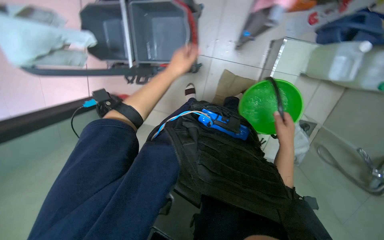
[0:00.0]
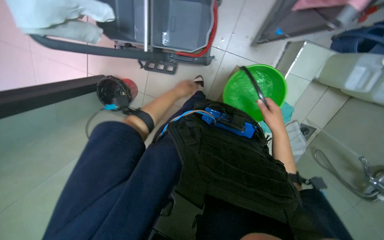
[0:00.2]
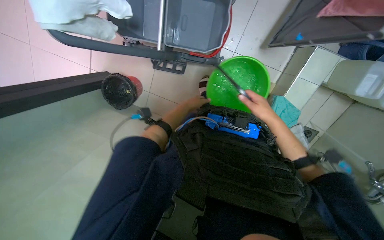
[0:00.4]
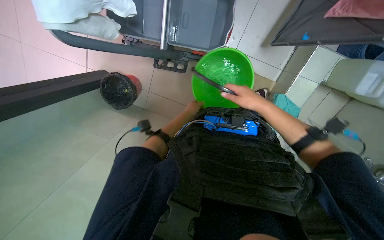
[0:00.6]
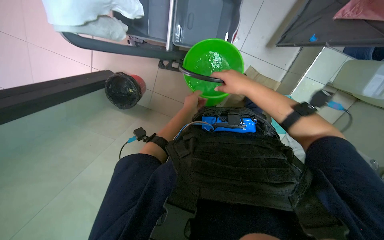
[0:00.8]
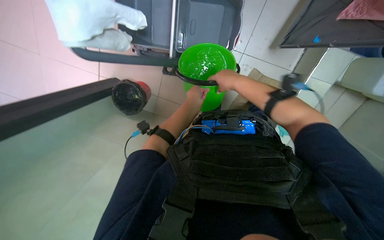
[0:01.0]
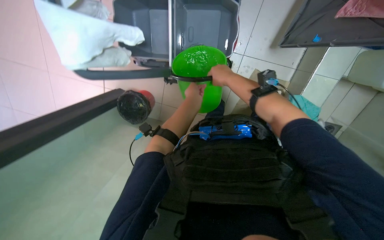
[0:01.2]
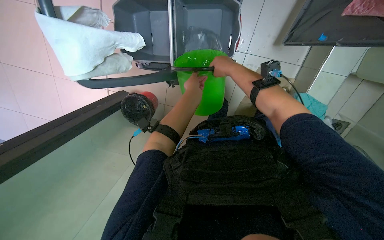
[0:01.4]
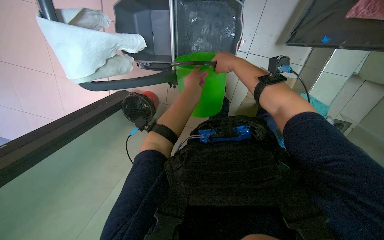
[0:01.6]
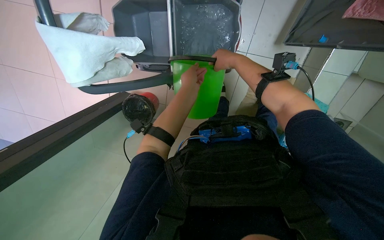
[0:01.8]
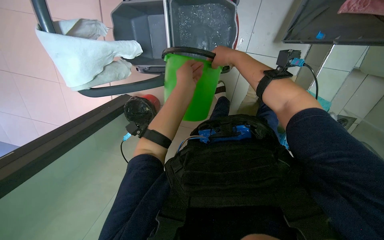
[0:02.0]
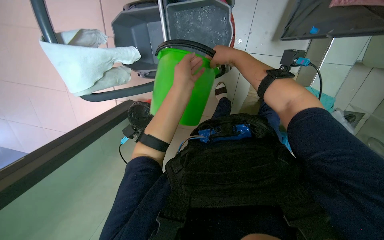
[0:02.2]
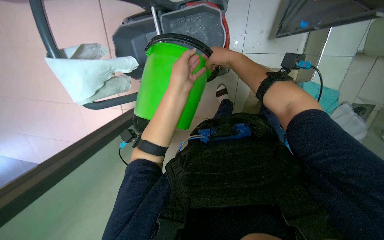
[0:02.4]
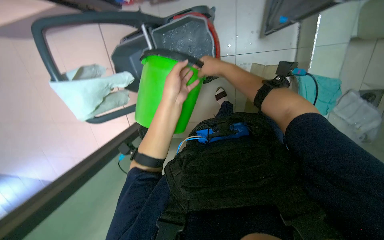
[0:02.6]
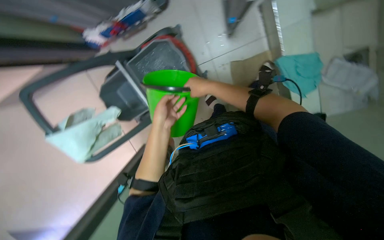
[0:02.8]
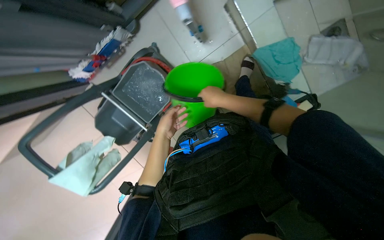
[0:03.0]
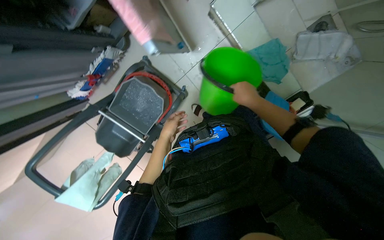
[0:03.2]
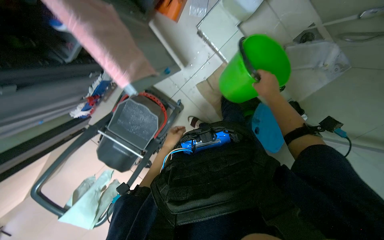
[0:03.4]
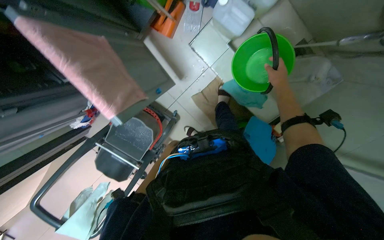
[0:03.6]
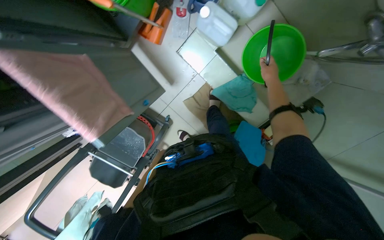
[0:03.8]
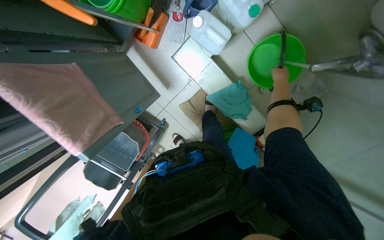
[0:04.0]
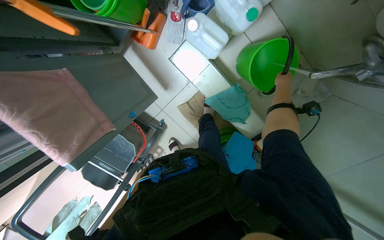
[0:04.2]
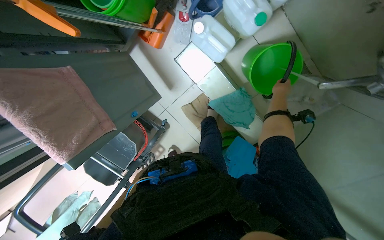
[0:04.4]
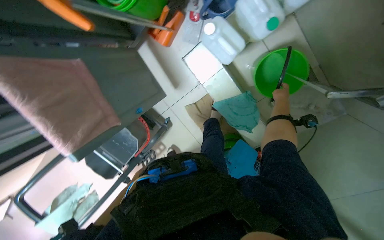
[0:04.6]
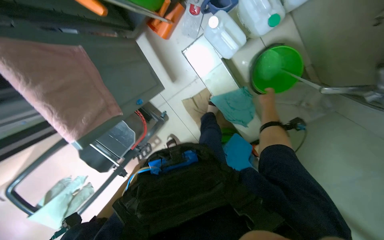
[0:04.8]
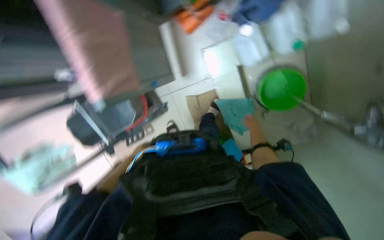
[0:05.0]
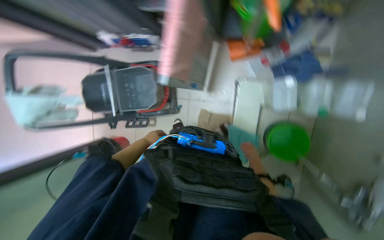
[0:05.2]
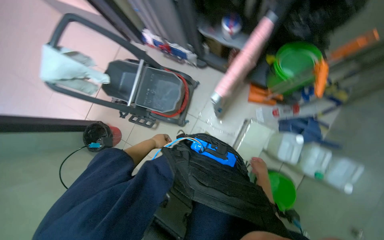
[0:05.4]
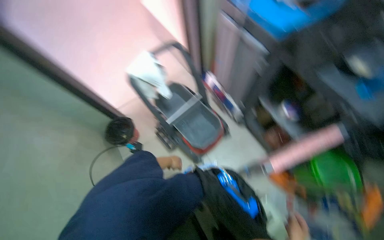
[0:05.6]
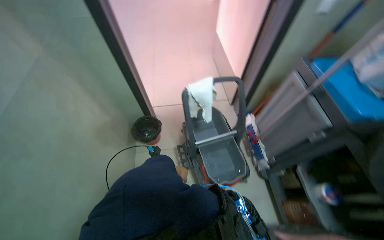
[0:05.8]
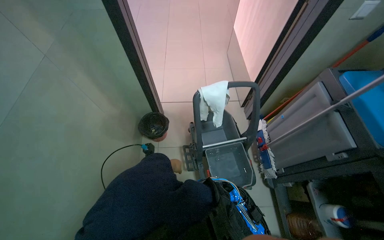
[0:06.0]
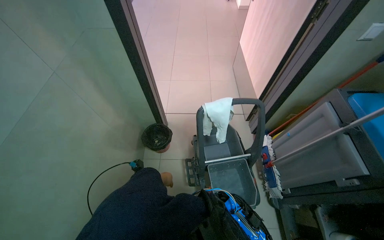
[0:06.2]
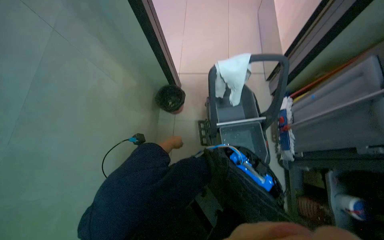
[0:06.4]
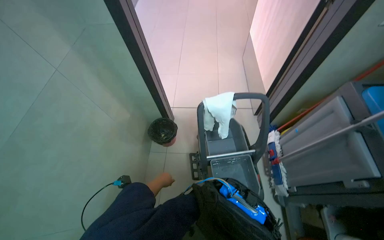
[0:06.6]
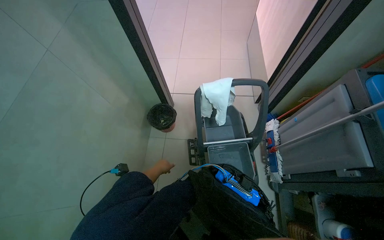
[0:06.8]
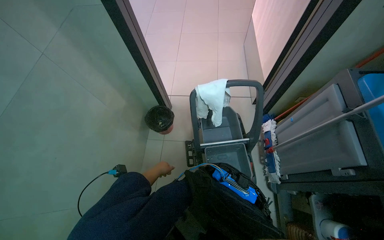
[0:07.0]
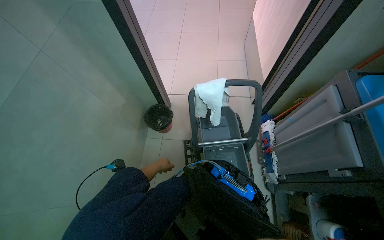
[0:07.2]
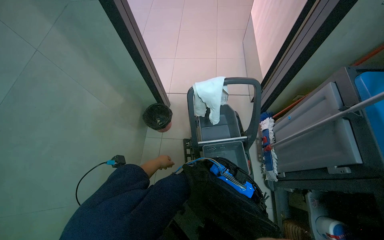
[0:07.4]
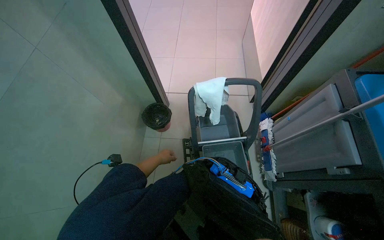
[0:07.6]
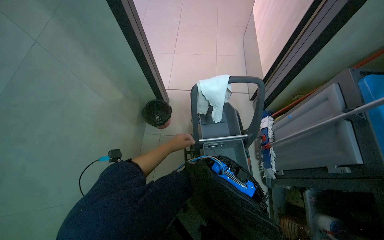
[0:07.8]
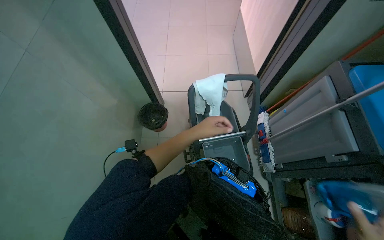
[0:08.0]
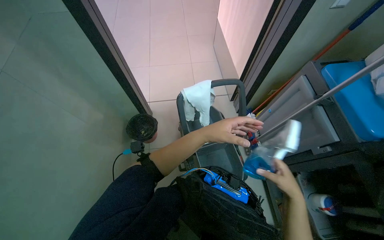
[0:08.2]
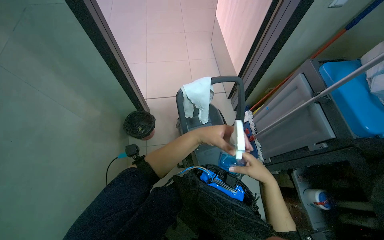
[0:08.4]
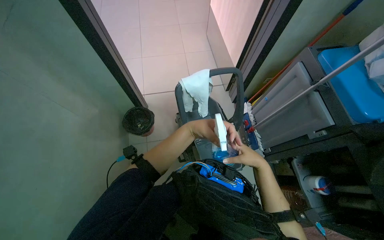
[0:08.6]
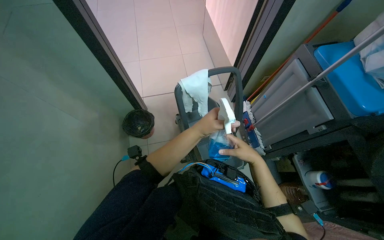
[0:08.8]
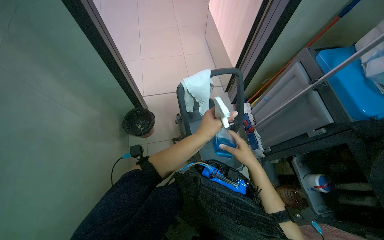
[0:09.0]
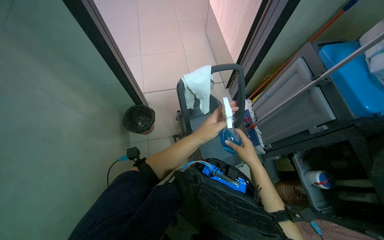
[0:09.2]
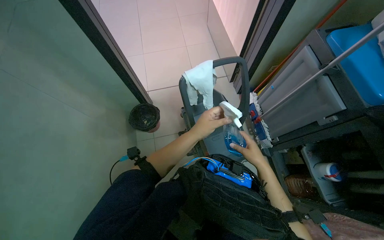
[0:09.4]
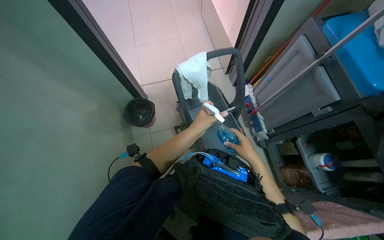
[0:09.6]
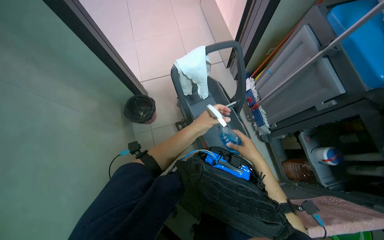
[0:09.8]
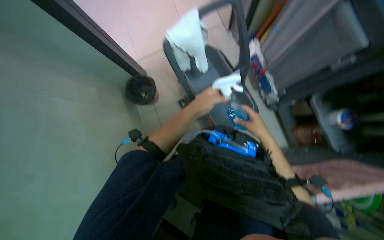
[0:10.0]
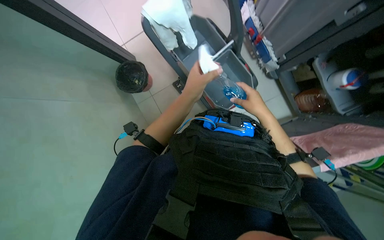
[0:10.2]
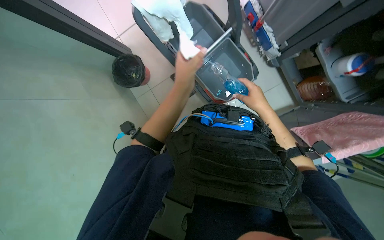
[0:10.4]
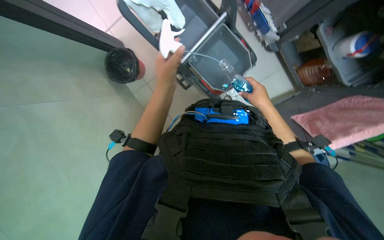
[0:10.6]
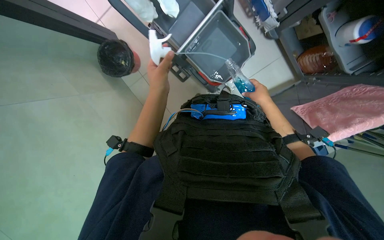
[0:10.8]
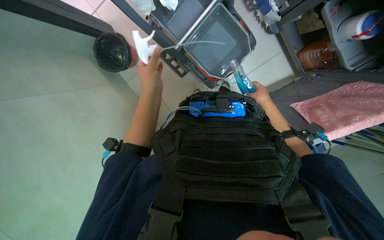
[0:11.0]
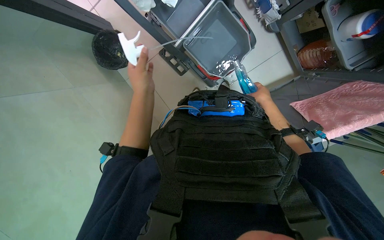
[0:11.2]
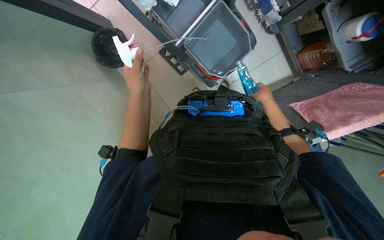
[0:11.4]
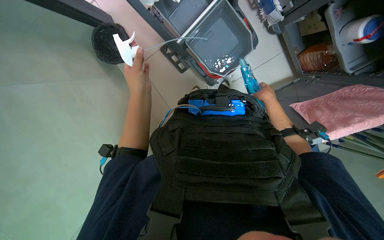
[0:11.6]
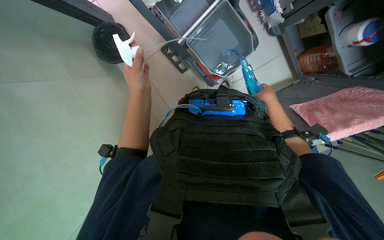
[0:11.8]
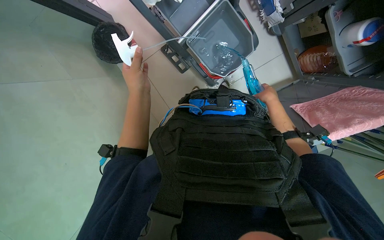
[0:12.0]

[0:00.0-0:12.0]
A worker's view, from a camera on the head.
Job: preparing cleaning supplies.
The whole recording: Preparing cleaning equipment. The worker gathers and arranges various cleaning tools and buckets on a cart, filling them with water and solution.
0:00.0 to 0:01.6: The right hand shifts some 50 cm to the left and up the picture.
0:01.6 to 0:03.0: The wearer looks approximately 15 degrees further upward. Everything in view rotates about 45 degrees counterclockwise.
0:03.0 to 0:04.4: The right hand travels to the right by about 50 cm.
0:04.4 to 0:06.0: The head travels about 70 cm. The view tilts some 40 degrees upward. The scene turns some 130 degrees clockwise in the picture.
0:07.6 to 0:09.0: The wearer's head swings roughly 15 degrees to the right. The left hand heads nearer to the camera, to the right and up the picture, covering some 30 cm.
0:09.0 to 0:10.4: The view tilts approximately 30 degrees downward.
0:10.4 to 0:12.0: The right hand heads farther from the camera and to the right, covering some 20 cm. The left hand moves to the left, roughly 10 cm.

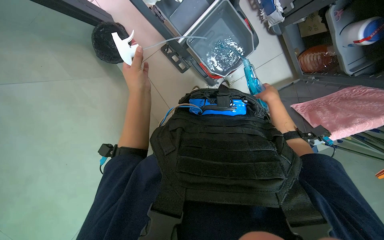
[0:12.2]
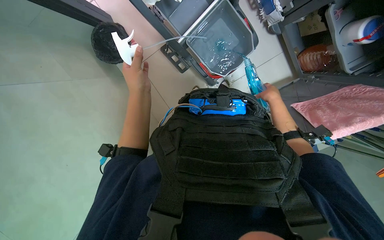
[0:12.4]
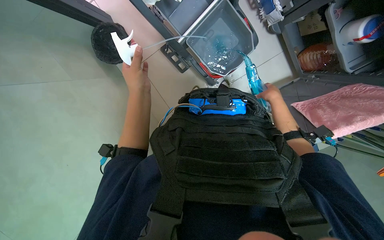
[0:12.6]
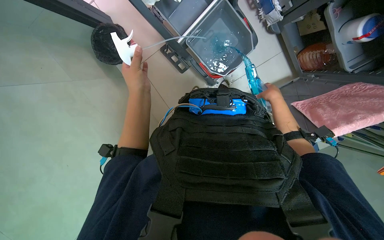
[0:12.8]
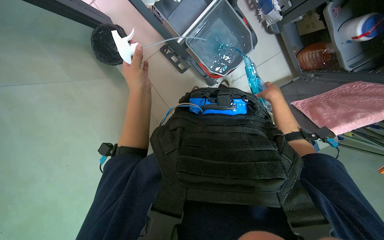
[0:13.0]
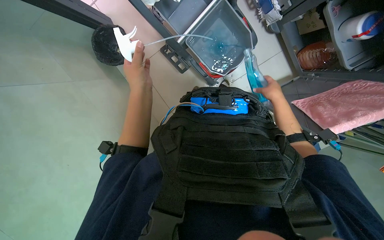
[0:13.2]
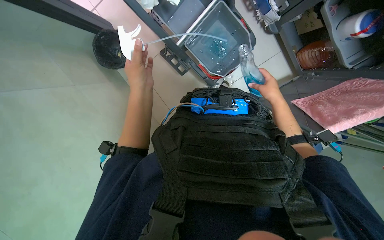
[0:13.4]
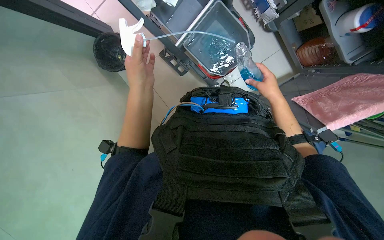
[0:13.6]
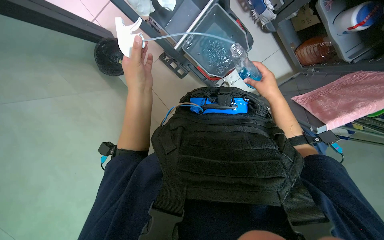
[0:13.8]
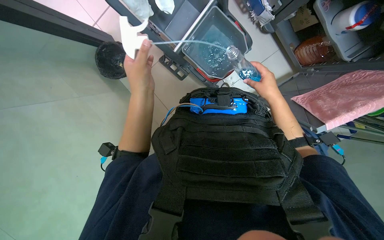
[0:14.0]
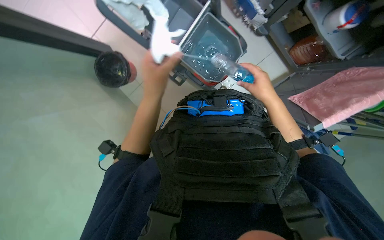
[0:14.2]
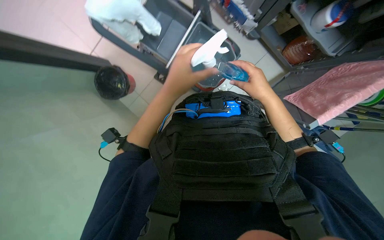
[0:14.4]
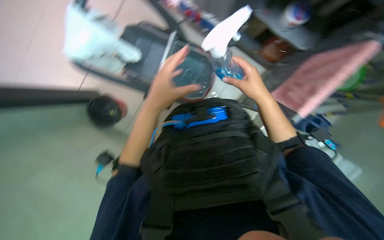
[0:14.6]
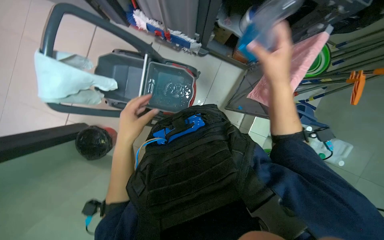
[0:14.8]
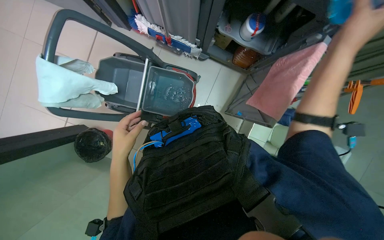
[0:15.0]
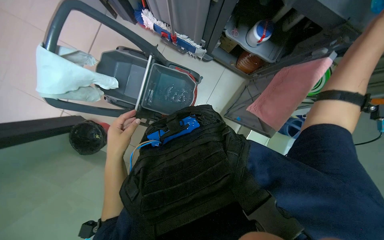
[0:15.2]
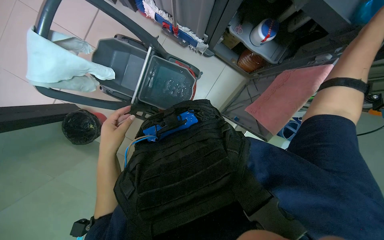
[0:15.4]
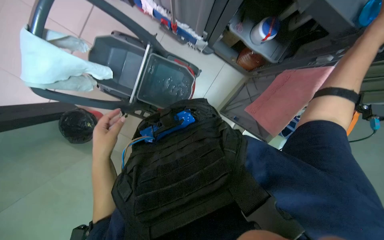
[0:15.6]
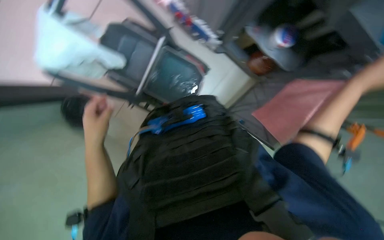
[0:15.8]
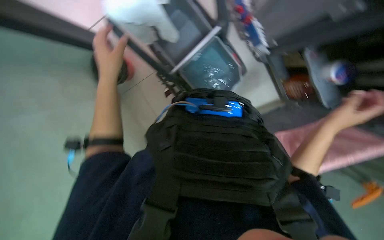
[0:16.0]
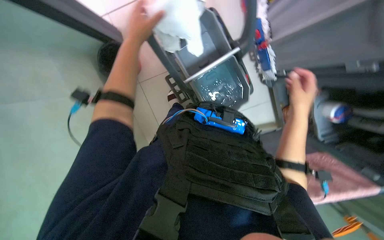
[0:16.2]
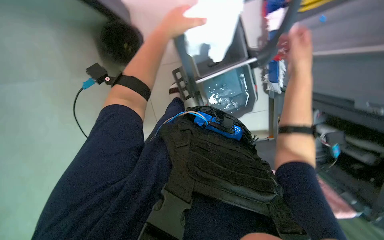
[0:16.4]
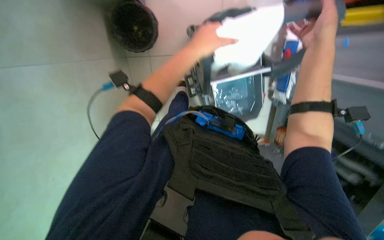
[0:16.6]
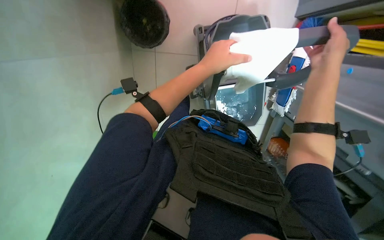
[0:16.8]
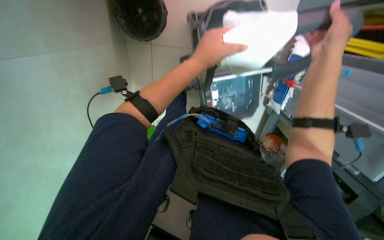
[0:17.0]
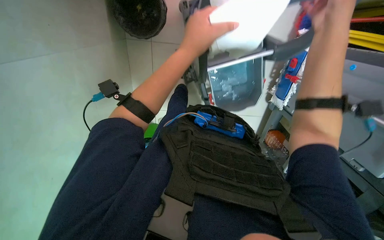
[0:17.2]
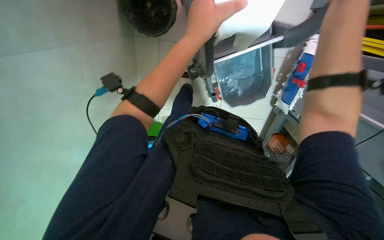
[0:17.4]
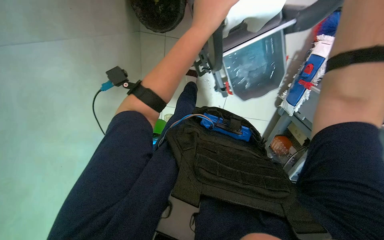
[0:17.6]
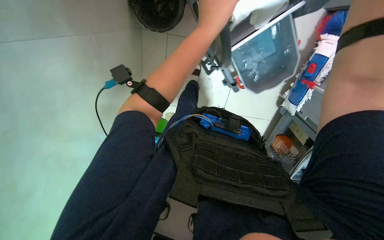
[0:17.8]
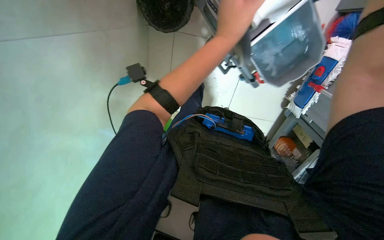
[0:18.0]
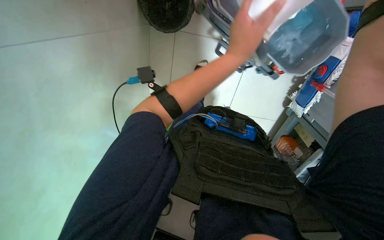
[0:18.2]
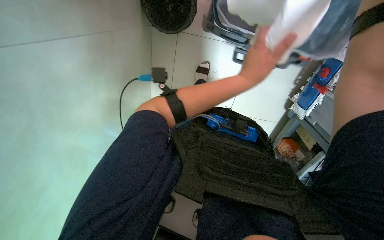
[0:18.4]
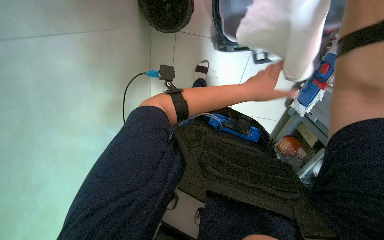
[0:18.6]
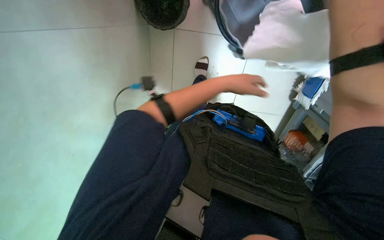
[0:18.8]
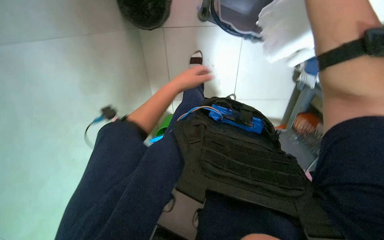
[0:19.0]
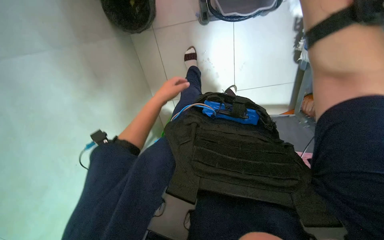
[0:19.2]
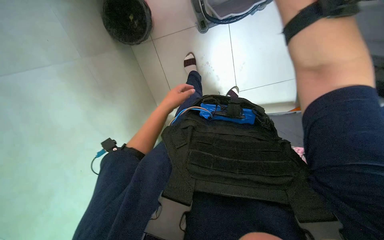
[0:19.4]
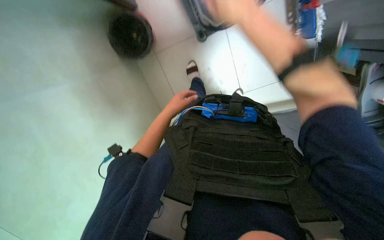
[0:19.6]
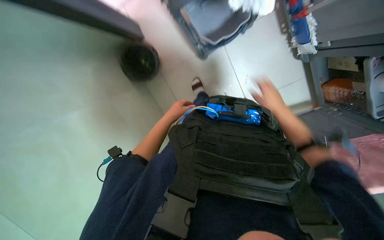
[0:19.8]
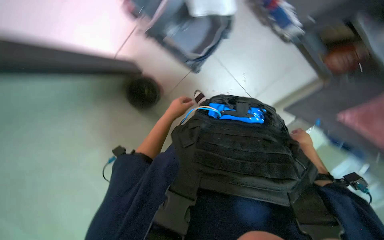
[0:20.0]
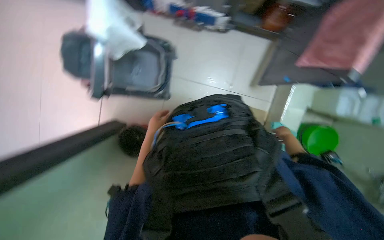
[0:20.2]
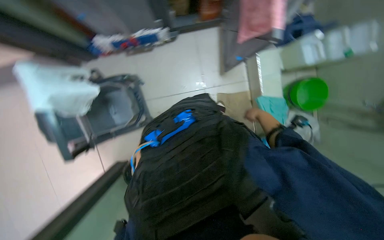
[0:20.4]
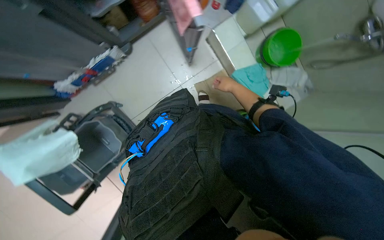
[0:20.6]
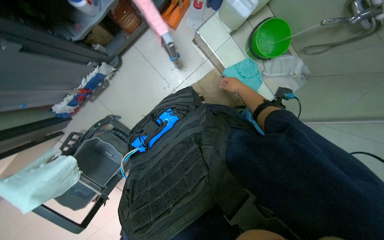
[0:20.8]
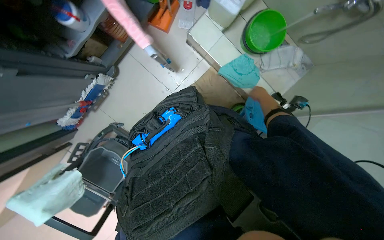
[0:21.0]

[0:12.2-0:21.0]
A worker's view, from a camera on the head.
Job: preparing cleaning supplies.
The whole recording: Preparing cleaning equipment. The worker gathers and arranges various cleaning tools and buckets on a cart, filling them with water and solution.
0:12.2 to 0:13.6: The hands work in one place, with small movements.
0:13.6 to 0:15.2: The wearer looks some 15 degrees further upward. The scene rotates counterclockwise by some 25 degrees.
0:15.2 to 0:16.6: The scene turns roughly 55 degrees clockwise in the picture.
0:18.0 to 0:19.6: The left hand shifts roughly 30 cm farther from the camera, to the left and down the picture.
0:19.6 to 0:21.0: The view tilts about 15 degrees upward. The scene turns approximately 110 degrees counterclockwise in the picture.
